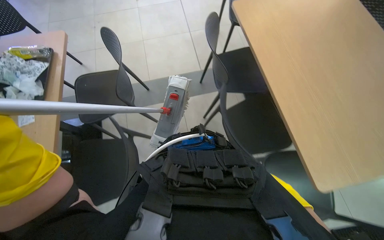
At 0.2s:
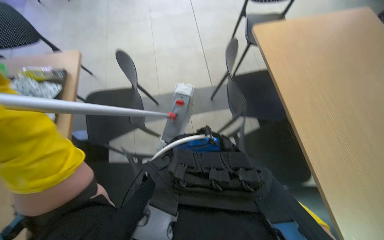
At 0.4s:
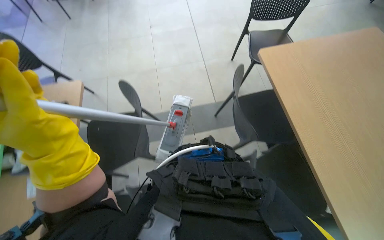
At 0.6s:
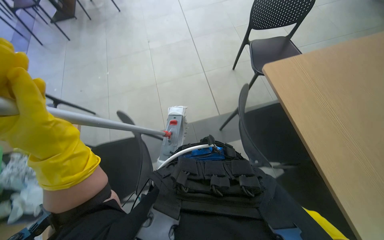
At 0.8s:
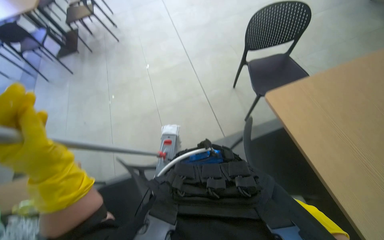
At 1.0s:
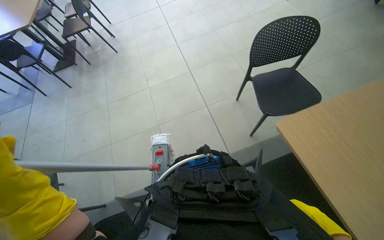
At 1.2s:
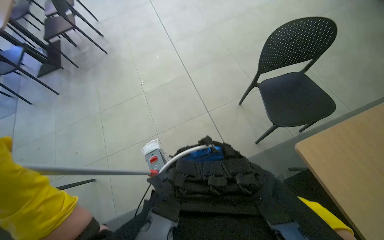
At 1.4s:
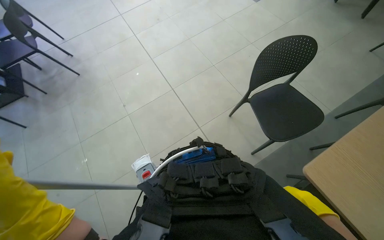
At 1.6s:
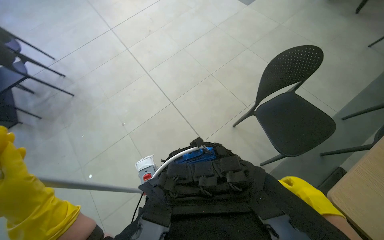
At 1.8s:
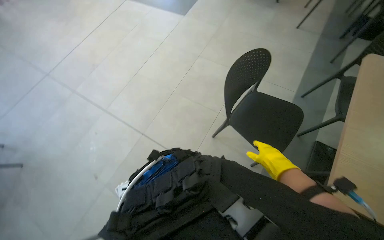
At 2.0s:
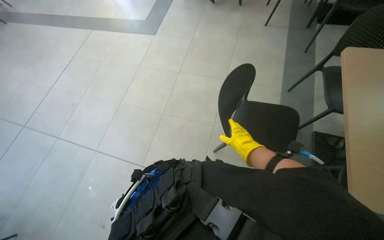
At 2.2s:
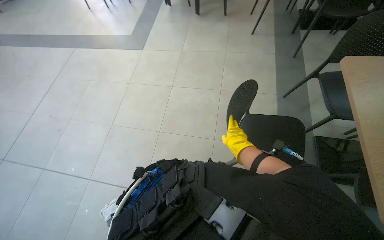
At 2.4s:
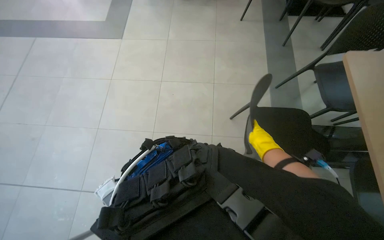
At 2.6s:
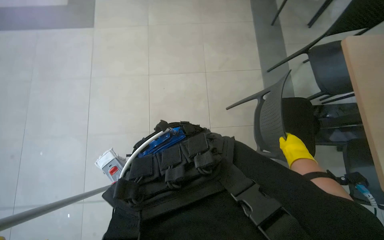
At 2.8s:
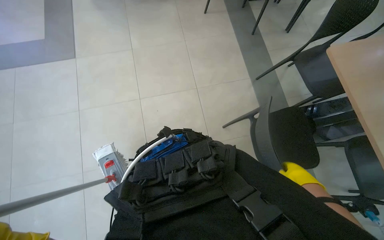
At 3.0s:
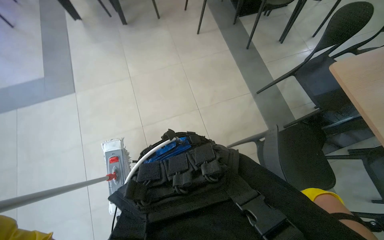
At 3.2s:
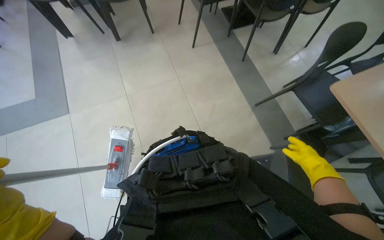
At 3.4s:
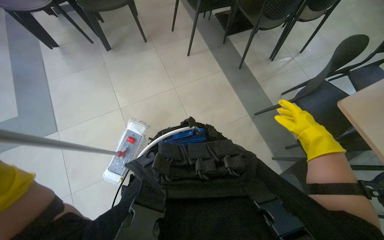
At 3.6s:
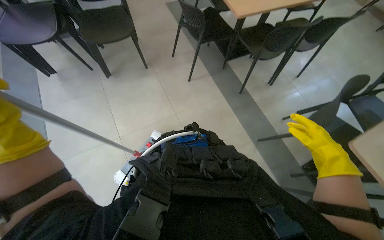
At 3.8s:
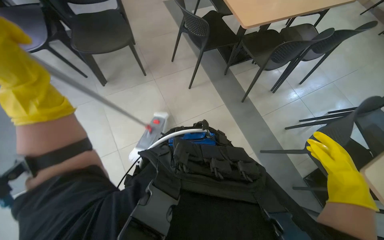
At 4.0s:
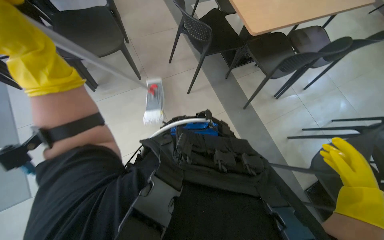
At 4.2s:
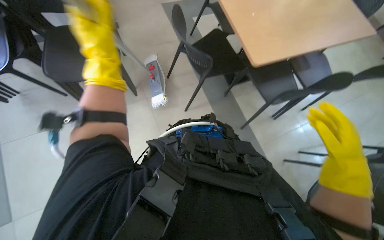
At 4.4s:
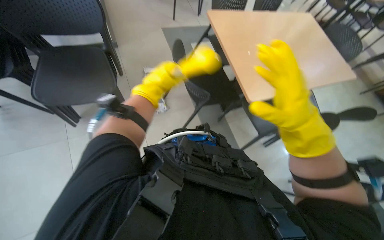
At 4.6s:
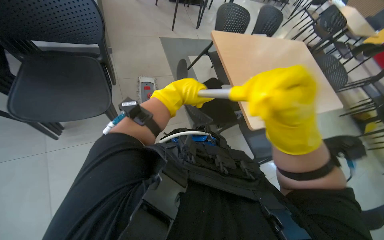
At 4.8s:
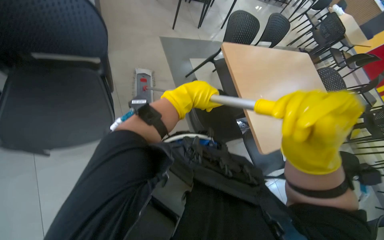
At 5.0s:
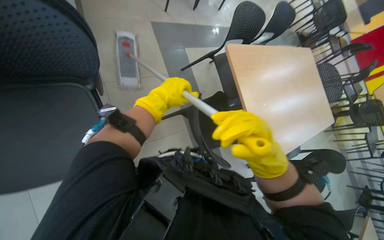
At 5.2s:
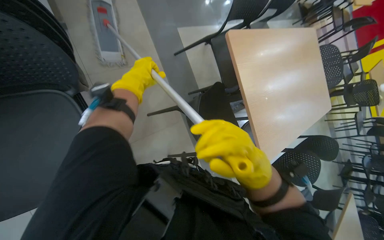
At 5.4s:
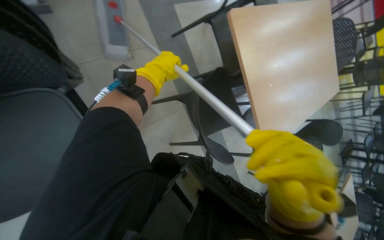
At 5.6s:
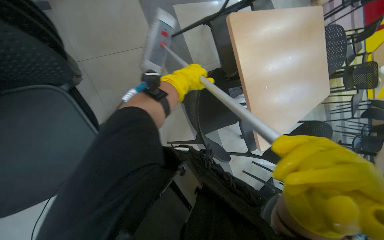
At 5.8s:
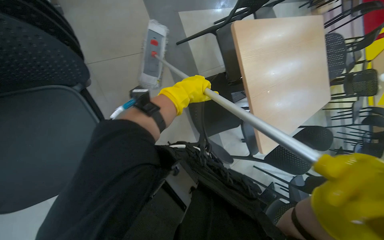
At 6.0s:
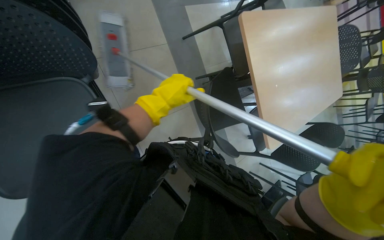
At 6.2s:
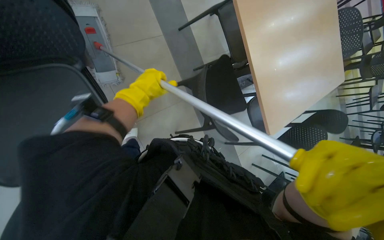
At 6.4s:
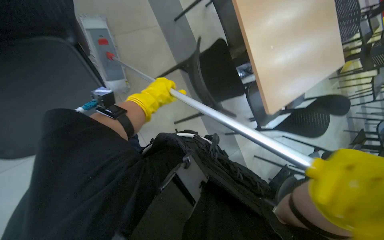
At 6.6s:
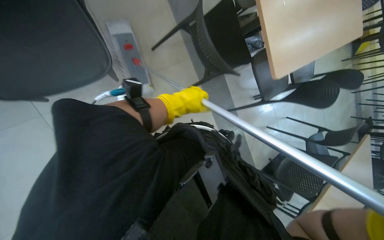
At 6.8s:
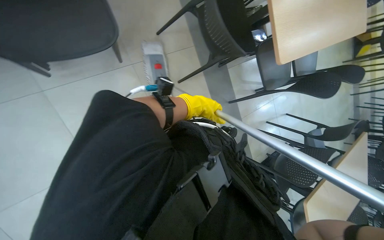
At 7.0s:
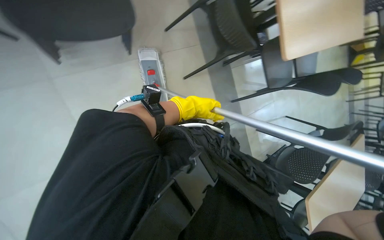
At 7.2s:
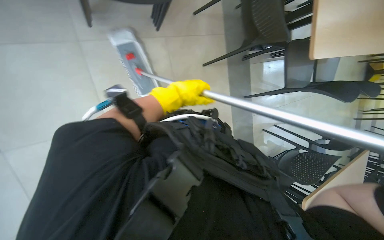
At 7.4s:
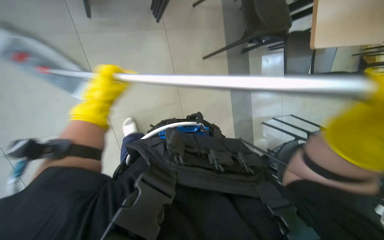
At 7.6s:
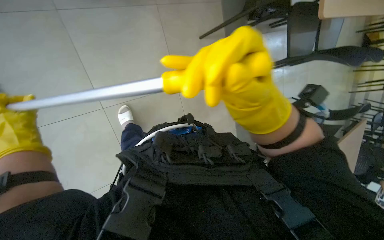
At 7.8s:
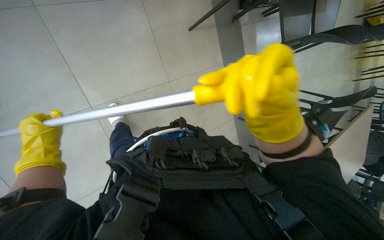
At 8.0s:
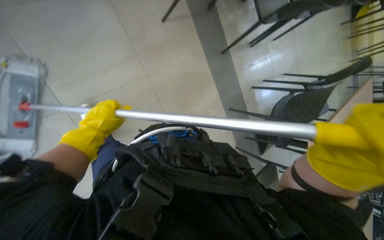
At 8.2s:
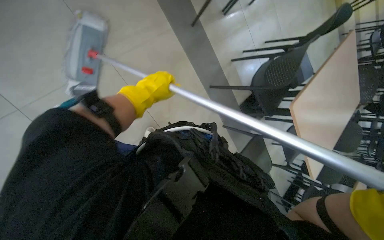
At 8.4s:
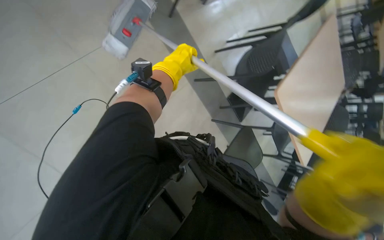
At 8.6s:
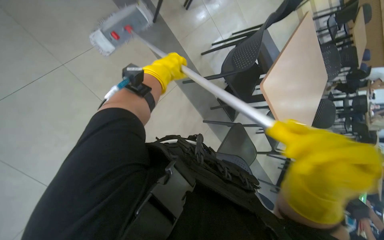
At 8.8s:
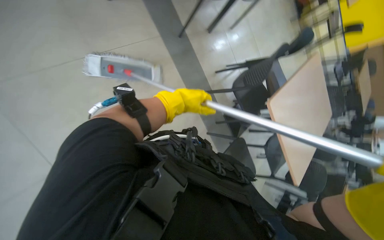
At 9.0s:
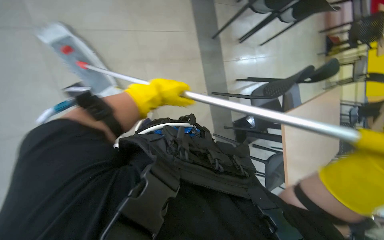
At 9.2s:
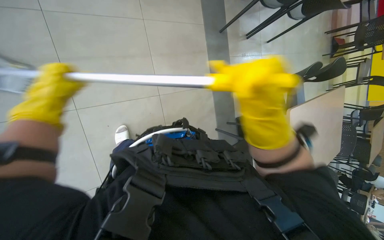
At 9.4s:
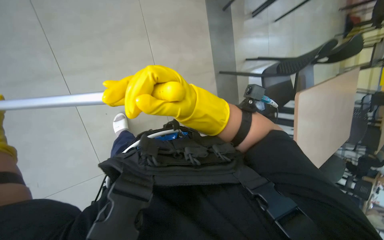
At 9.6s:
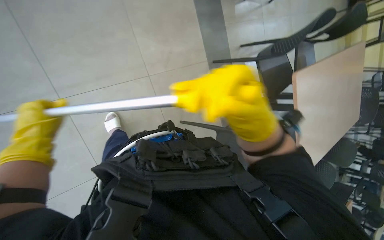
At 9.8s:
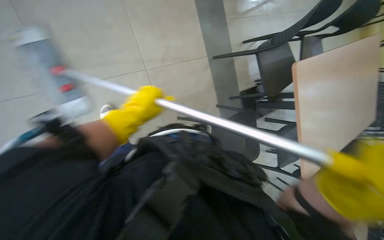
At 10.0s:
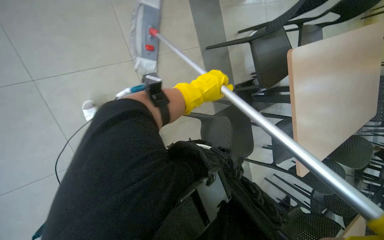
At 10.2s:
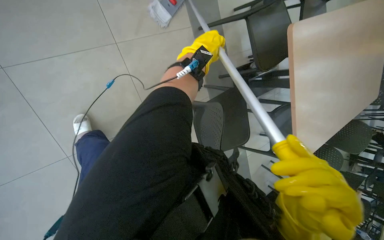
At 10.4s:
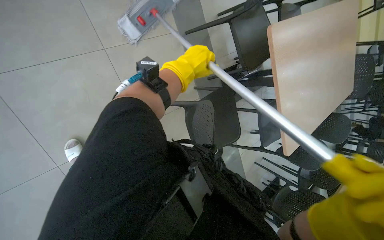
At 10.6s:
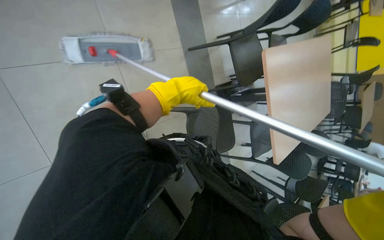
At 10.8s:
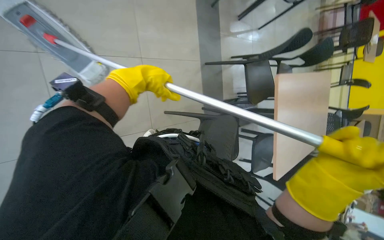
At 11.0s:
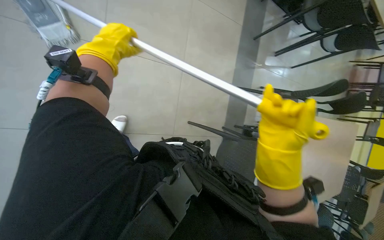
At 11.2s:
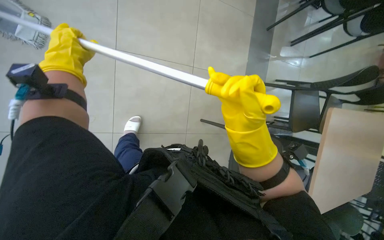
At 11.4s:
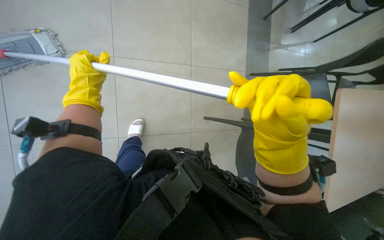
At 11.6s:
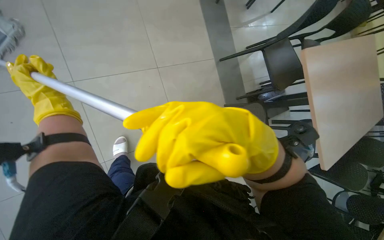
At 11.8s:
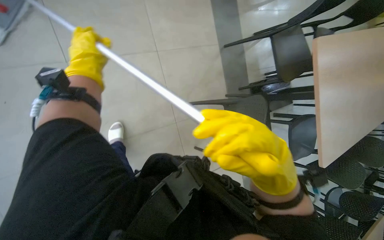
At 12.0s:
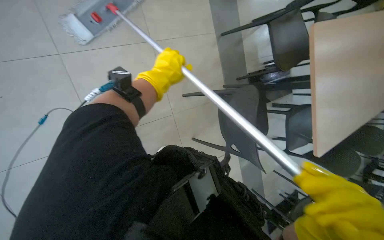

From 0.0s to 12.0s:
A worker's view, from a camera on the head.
Job: mopping floor.
The whole recording: Mopping the floor. The worker mops the floor with a flat mop, pausing to rinse and wring the mop head.
From 0.0s to 1.6s: The camera travels about 1 m. The wearer looks about 15 degrees further upward. Everything in view rotates approximately 25 degrees counterclockwise.
From 1.6s to 3.0s: The camera is carried about 80 cm. The head rotates some 55 degrees to the right.
From 3.0s to 4.4s: The camera is carried about 70 cm.
From 4.4s to 6.0s: The head travels approximately 60 cm. The view tips downward by about 10 degrees.
From 6.0s to 7.6s: The left hand shifts some 70 cm down the picture, to the left and nearer to the camera.
From 7.6s to 9.0s: The left hand heads to the right, covering roughly 35 cm.
From 9.0s to 10.4s: The view tips downward by approximately 15 degrees.

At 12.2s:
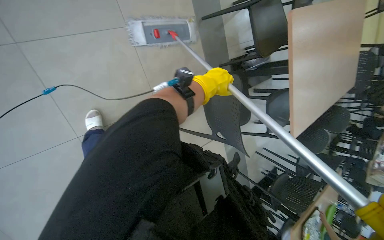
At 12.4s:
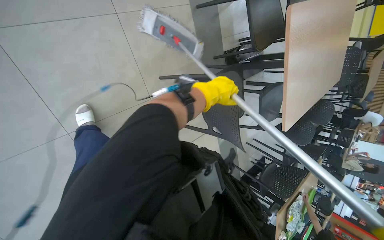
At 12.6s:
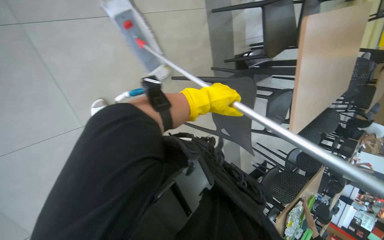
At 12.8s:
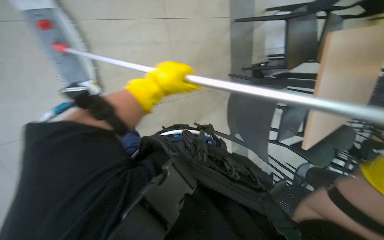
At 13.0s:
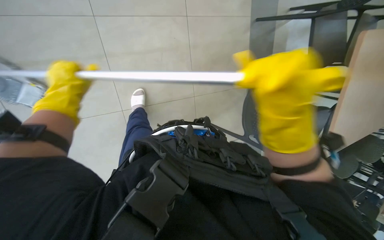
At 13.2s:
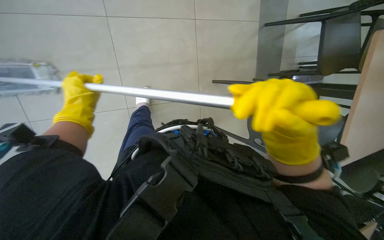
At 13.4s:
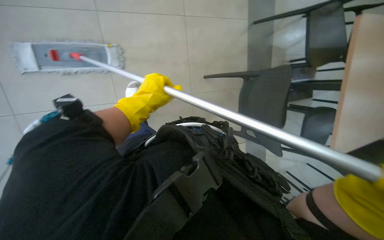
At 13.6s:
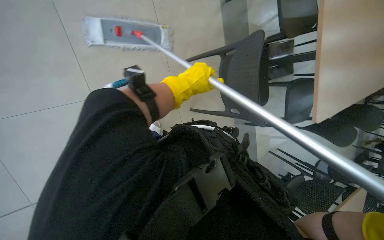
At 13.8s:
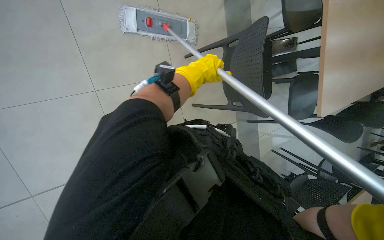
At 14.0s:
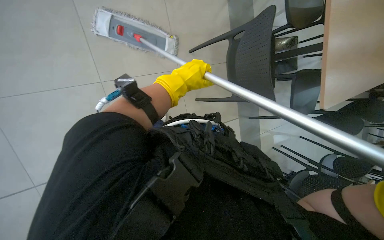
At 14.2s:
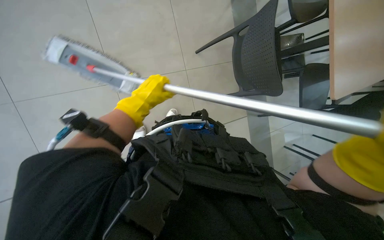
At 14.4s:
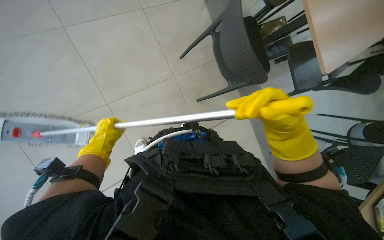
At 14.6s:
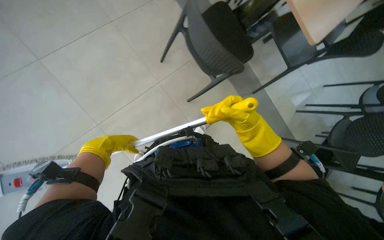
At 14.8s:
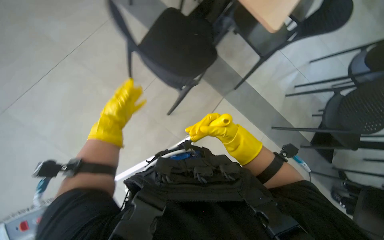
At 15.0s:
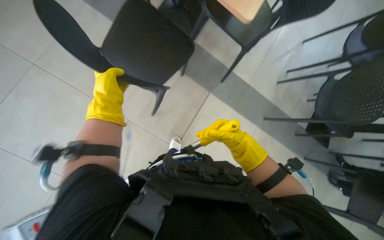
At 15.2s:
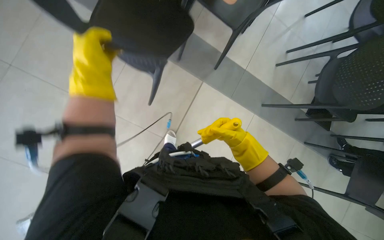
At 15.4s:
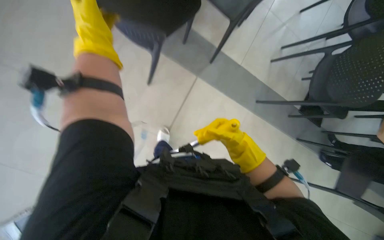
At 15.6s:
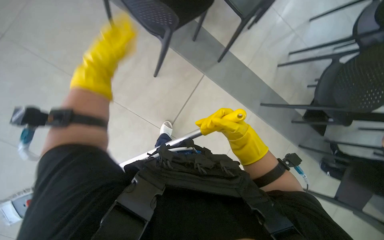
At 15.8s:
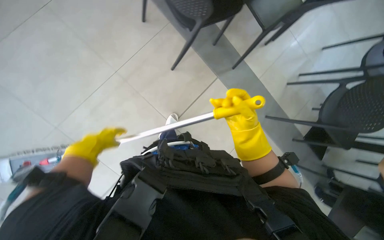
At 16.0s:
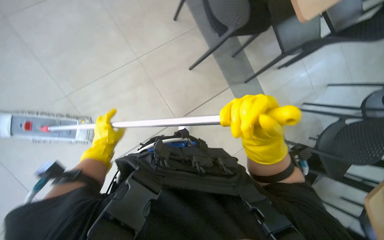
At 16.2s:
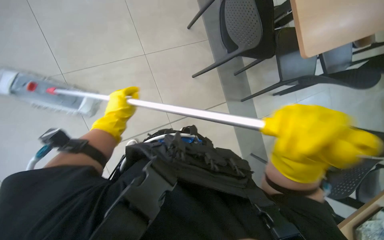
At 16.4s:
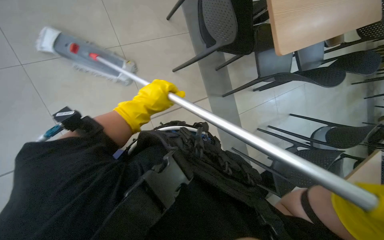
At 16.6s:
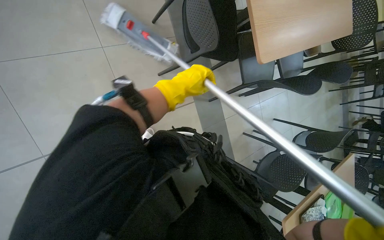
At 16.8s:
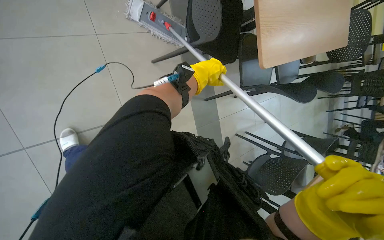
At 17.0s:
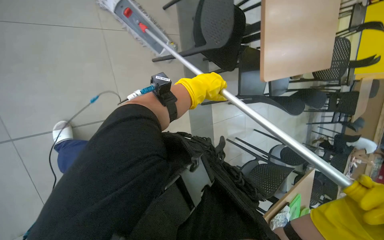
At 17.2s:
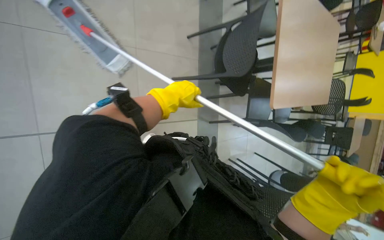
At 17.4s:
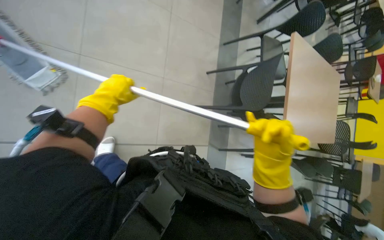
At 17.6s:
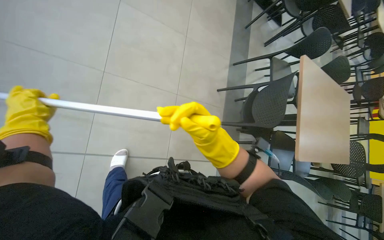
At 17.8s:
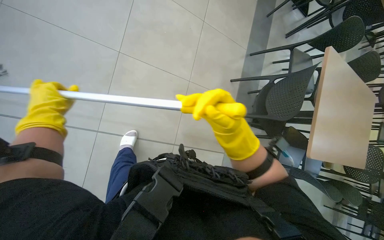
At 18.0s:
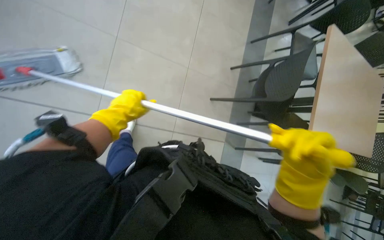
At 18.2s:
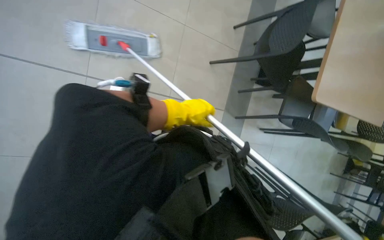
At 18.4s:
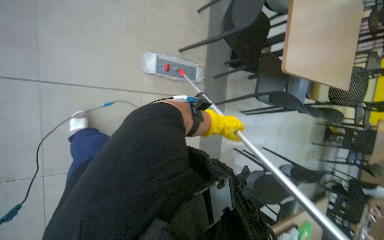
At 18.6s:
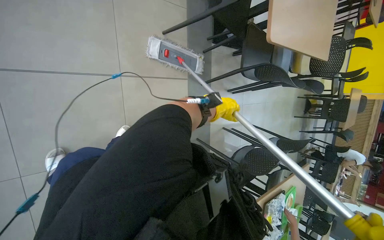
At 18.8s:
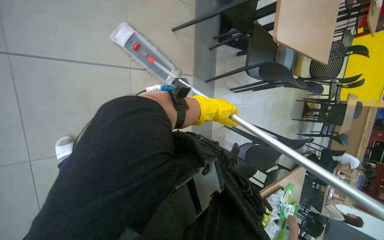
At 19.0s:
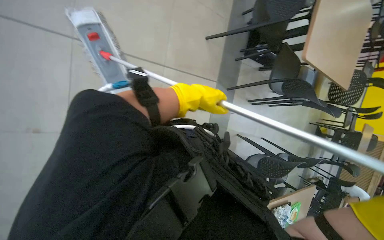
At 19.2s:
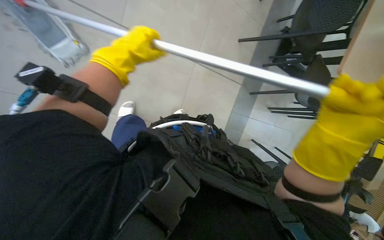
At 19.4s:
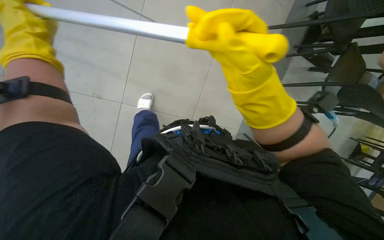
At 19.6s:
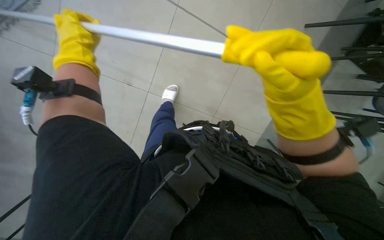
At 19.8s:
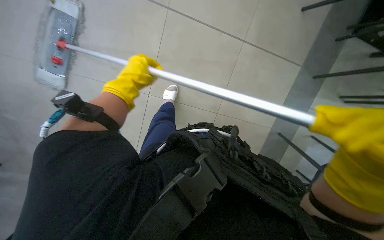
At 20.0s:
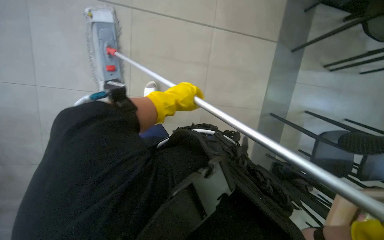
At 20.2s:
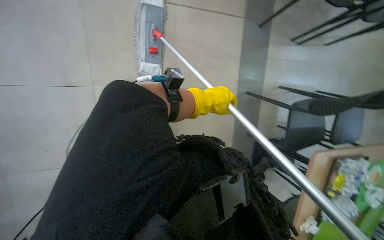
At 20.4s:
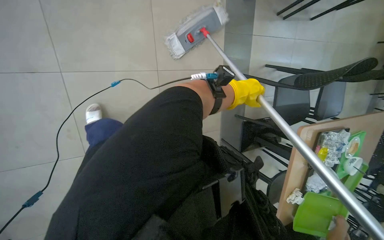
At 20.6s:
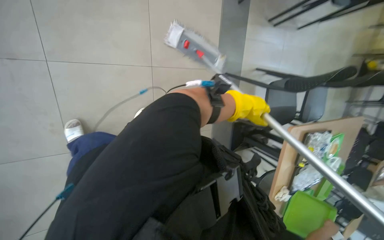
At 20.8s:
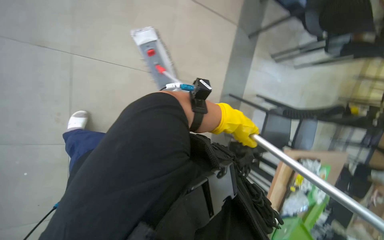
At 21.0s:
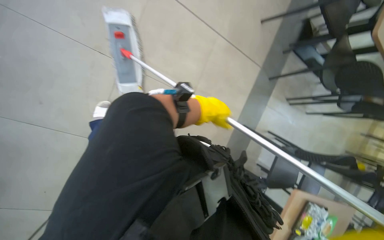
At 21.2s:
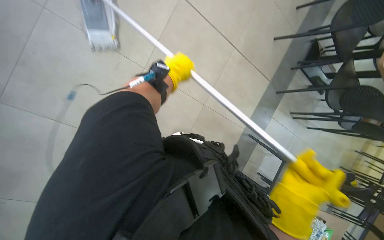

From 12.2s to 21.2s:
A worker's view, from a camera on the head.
Job: mopping floor.
The whole recording: Mopping the floor. The worker mops the floor with a flat mop, pausing to rinse and wring the mop head.
From 12.2s to 13.8s: The left hand reaches about 60 cm to the left, then returns.
From 15.2s to 16.6s: The scene turns approximately 35 degrees clockwise in the picture.
From 16.6s to 18.2s: The camera pitches upward, by roughly 15 degrees. The scene rotates clockwise by approximately 25 degrees.
From 19.8s to 21.2s: The camera is aimed some 20 degrees further to the right.
